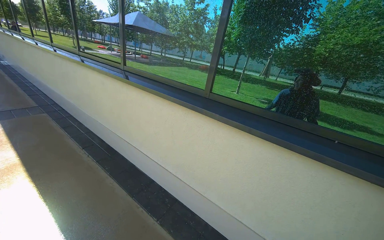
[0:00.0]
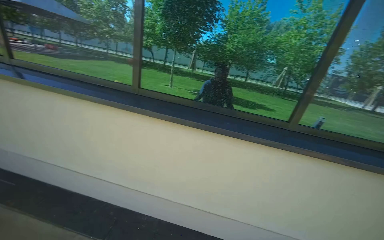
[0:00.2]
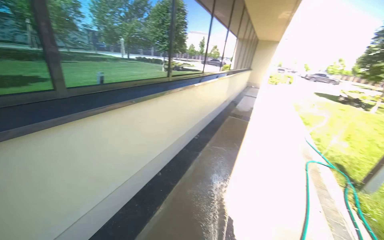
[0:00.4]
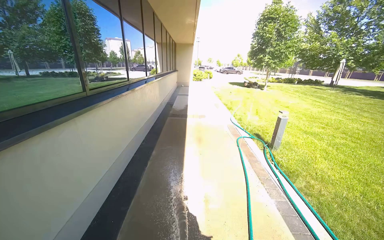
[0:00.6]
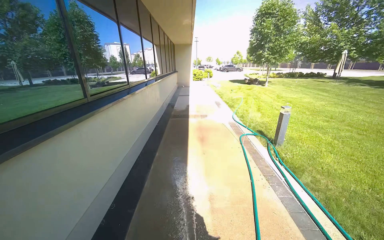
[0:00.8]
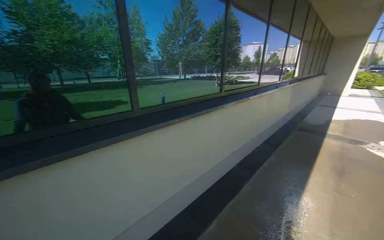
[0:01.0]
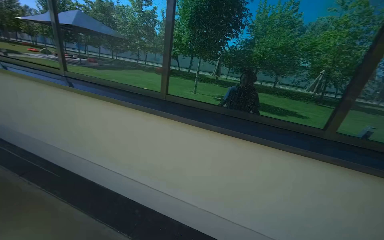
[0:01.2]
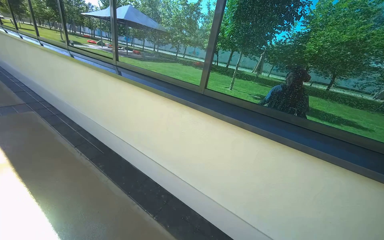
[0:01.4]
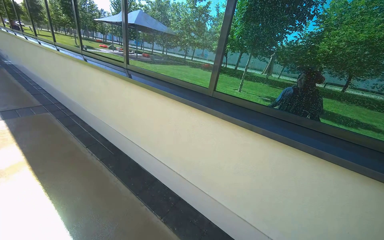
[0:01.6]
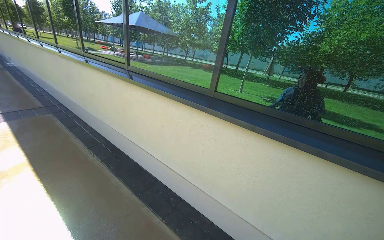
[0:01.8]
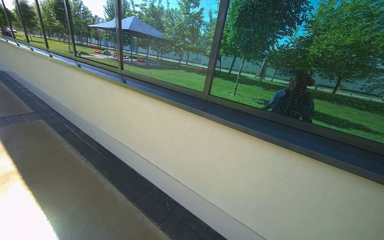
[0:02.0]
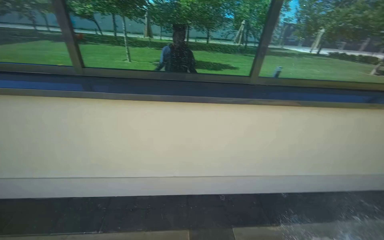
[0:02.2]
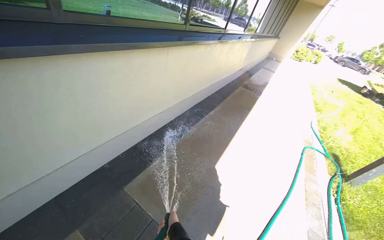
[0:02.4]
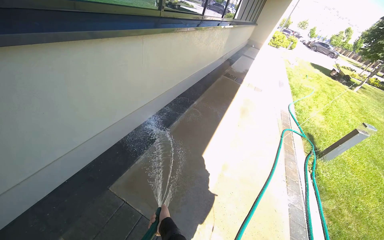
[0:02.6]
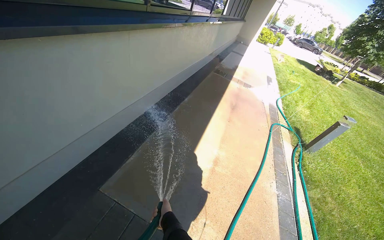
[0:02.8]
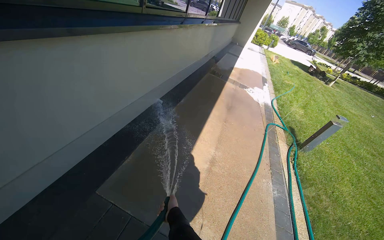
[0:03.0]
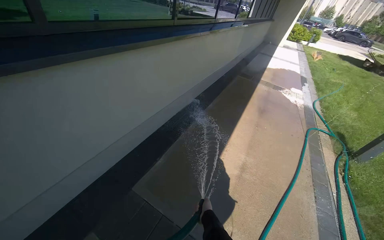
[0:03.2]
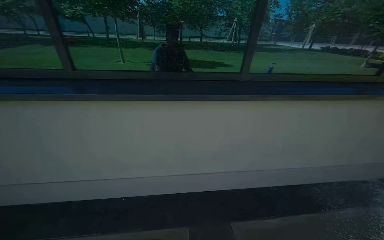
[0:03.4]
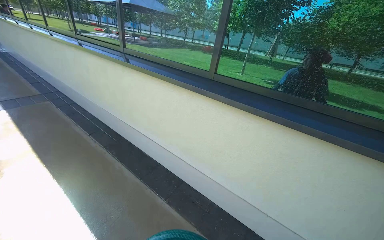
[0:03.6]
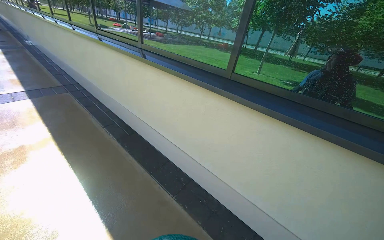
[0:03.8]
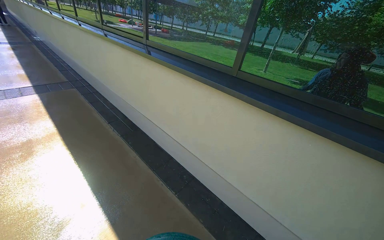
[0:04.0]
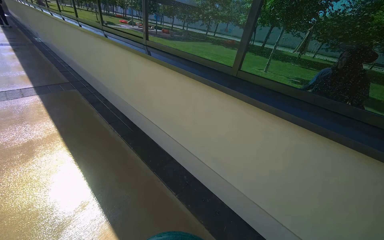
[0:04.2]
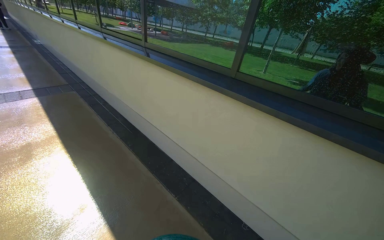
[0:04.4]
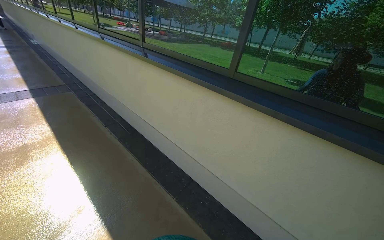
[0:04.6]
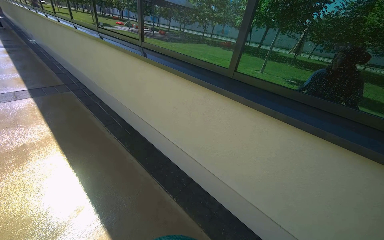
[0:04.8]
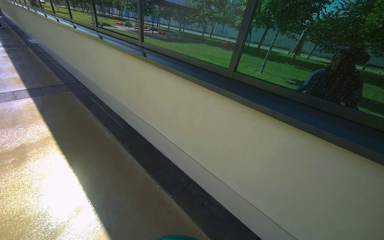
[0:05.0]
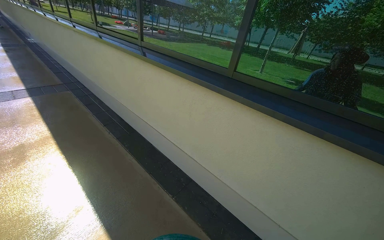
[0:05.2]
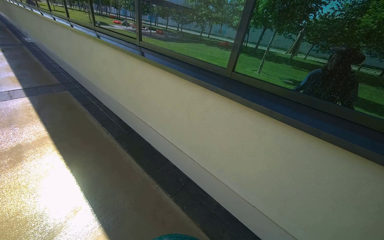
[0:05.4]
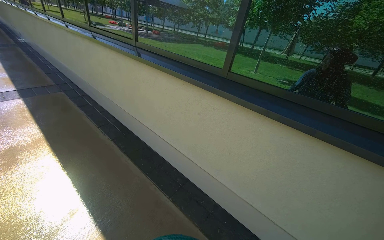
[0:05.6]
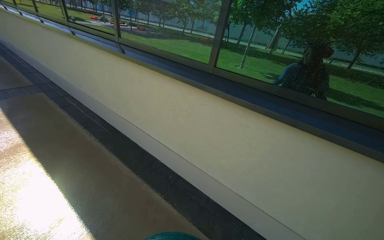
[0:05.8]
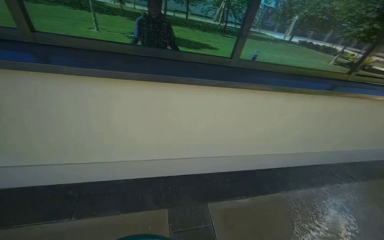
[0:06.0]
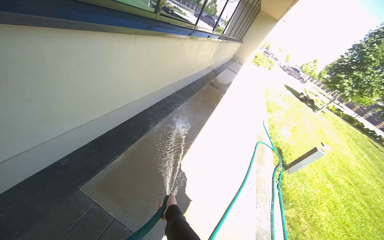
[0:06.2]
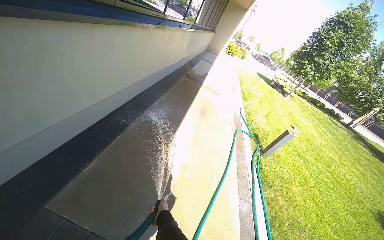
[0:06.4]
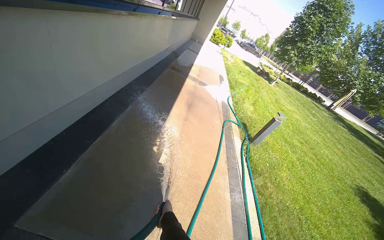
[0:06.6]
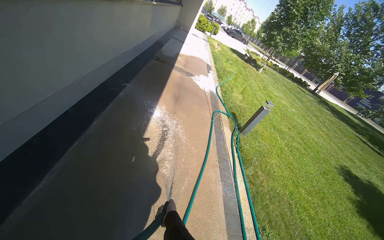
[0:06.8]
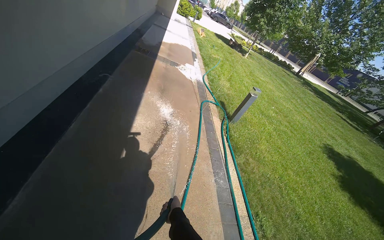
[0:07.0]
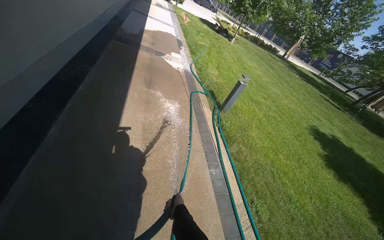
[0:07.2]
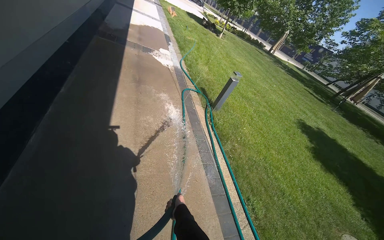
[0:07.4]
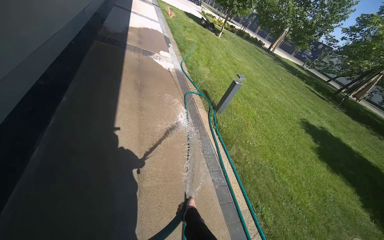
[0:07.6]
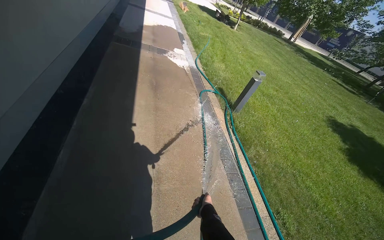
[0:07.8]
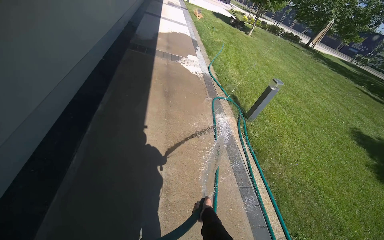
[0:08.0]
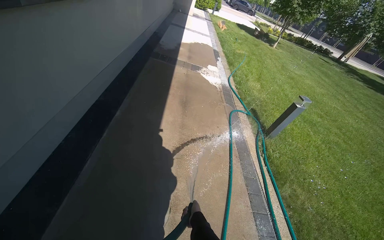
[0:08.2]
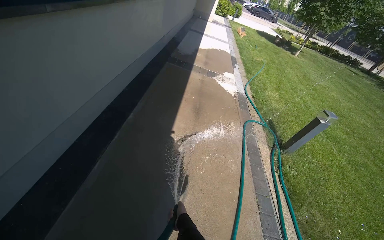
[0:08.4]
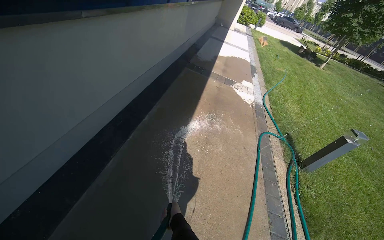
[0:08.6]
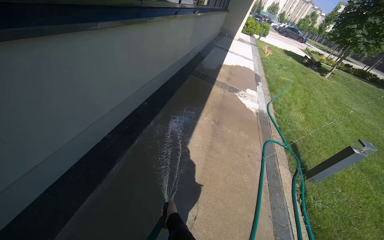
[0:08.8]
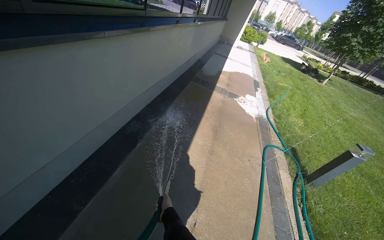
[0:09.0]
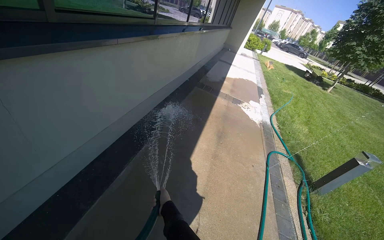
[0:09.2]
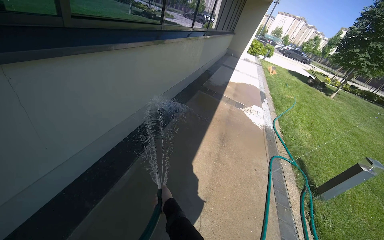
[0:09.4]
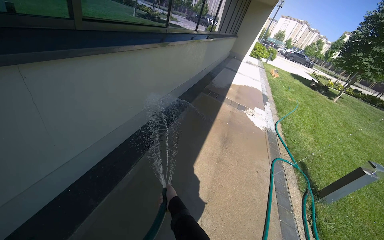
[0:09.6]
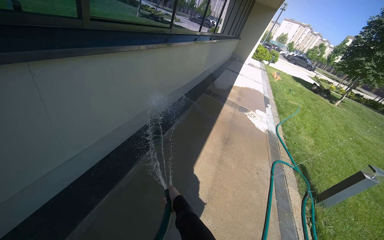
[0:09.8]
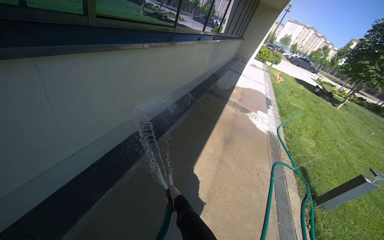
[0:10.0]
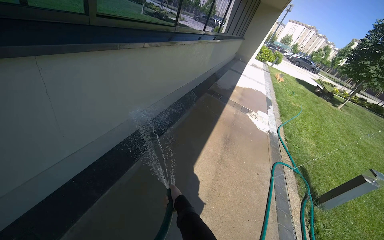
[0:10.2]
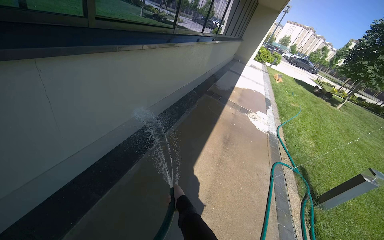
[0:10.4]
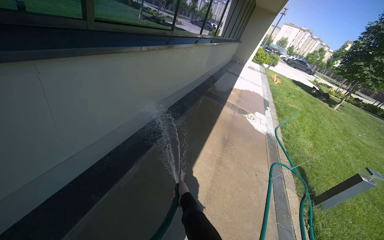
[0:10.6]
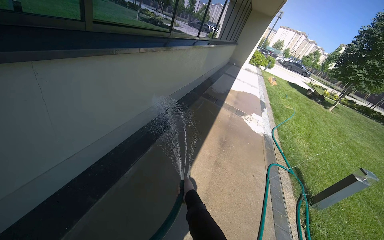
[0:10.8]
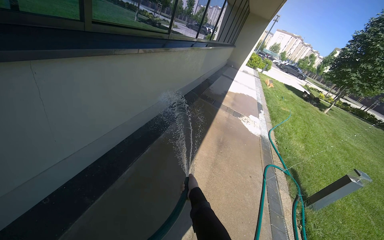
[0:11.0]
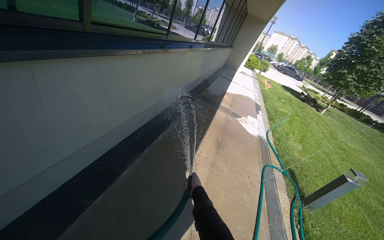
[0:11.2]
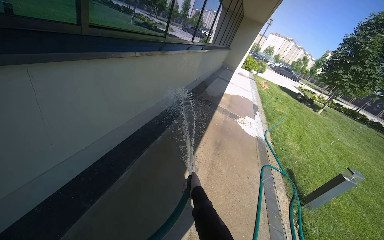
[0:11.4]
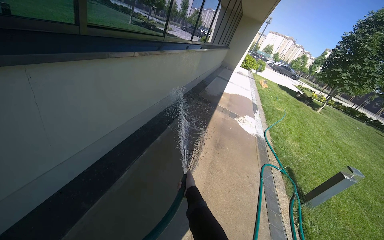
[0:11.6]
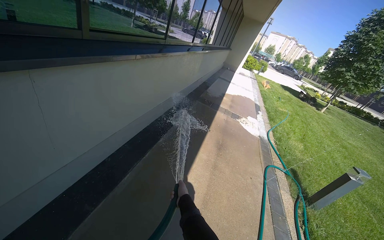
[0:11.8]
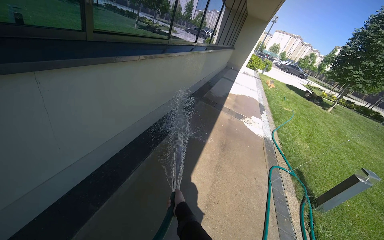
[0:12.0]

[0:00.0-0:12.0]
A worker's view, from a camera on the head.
Job: wiping surfaces.
The whole recording: Spraying water on sidewalk. The worker sprays water onto the sidewalk with a hose.
0:01.6 to 0:03.0: The wearer looks roughly 105 degrees further to the right. The camera pitches downward, by about 30 degrees.
0:03.0 to 0:04.4: The wearer's head swings roughly 110 degrees to the left. The view tips upward by some 15 degrees.
0:04.4 to 0:06.0: The head turns to the right by some 25 degrees.
0:06.0 to 0:07.6: The camera travels roughly 80 cm. The head turns to the right by roughly 65 degrees. The camera pitches downward, by approximately 25 degrees.
0:07.6 to 0:09.0: The wearer's head swings about 30 degrees to the left.

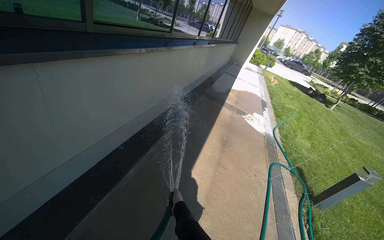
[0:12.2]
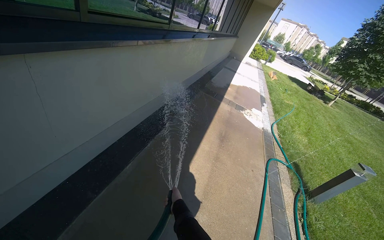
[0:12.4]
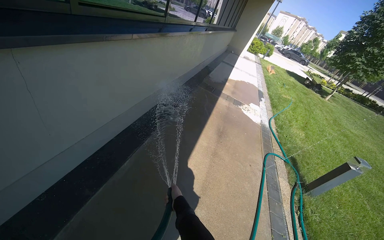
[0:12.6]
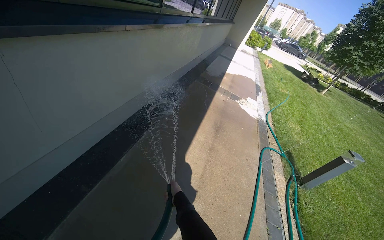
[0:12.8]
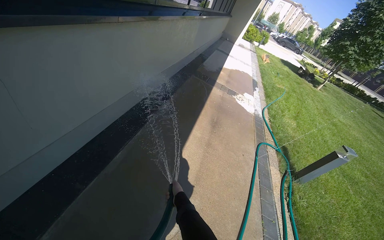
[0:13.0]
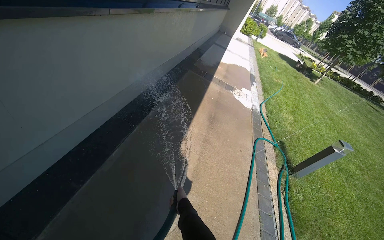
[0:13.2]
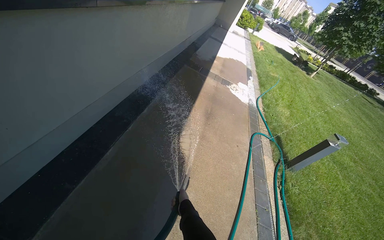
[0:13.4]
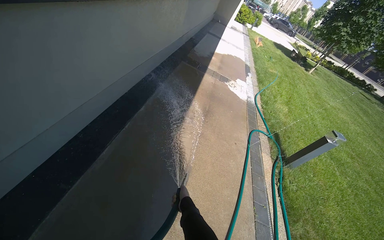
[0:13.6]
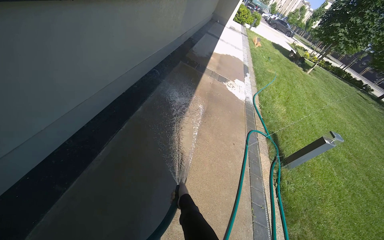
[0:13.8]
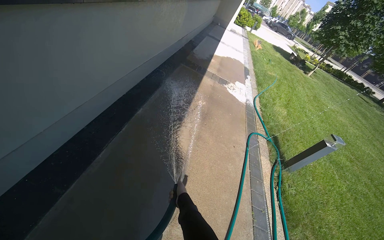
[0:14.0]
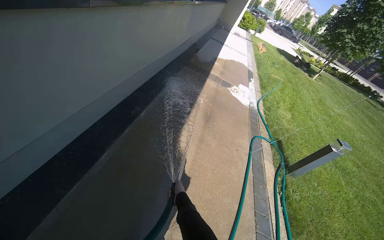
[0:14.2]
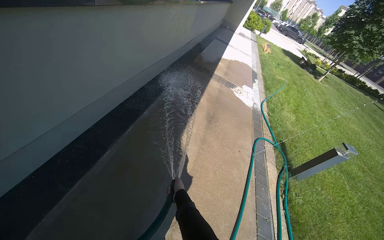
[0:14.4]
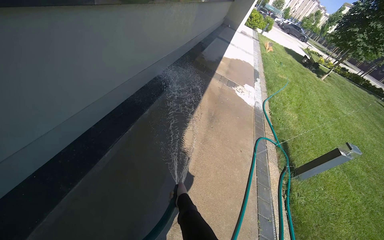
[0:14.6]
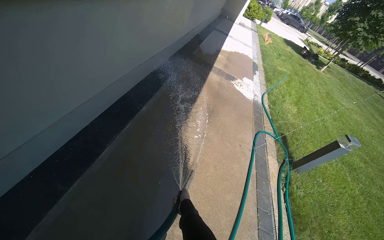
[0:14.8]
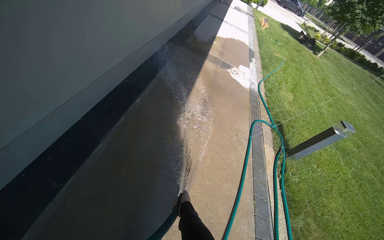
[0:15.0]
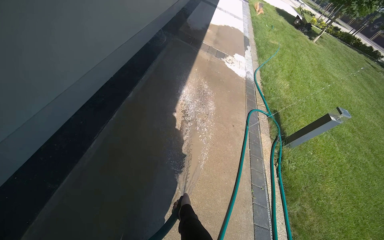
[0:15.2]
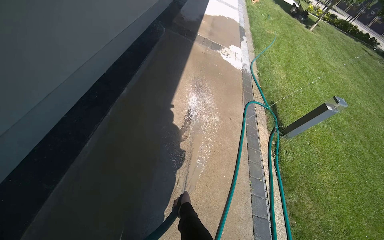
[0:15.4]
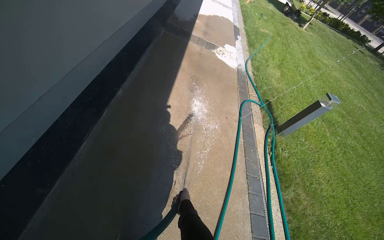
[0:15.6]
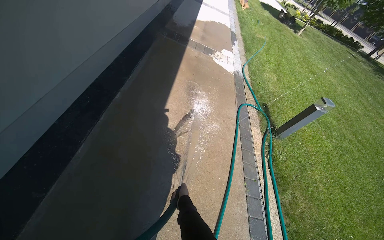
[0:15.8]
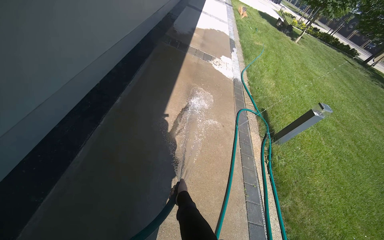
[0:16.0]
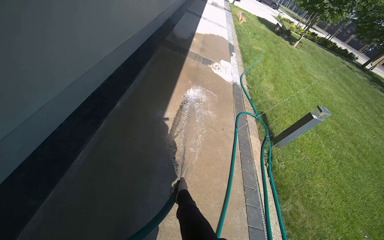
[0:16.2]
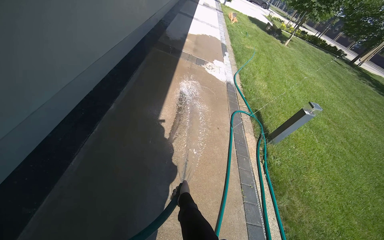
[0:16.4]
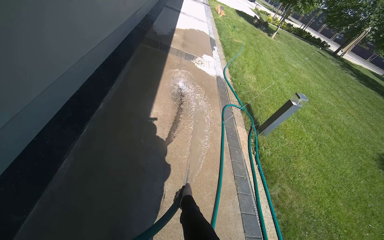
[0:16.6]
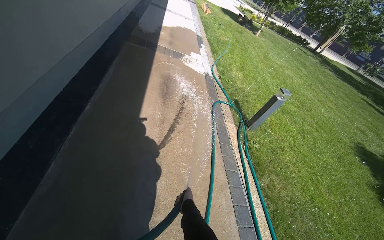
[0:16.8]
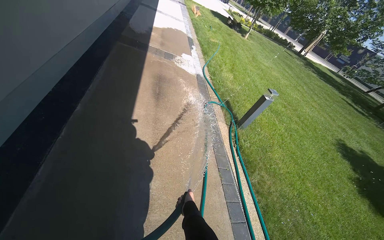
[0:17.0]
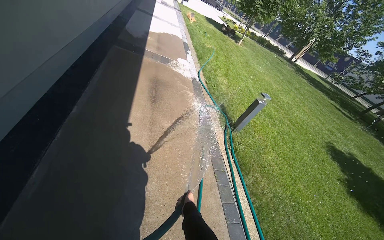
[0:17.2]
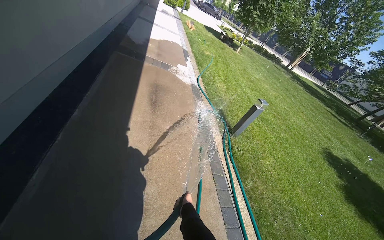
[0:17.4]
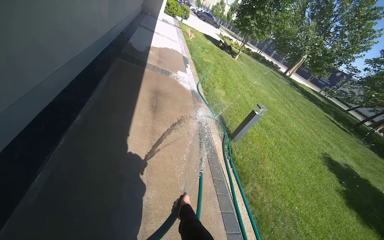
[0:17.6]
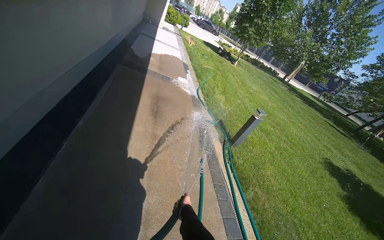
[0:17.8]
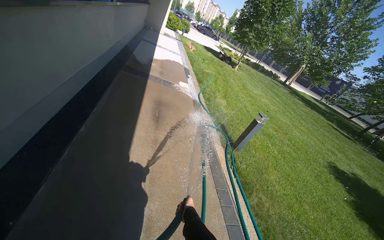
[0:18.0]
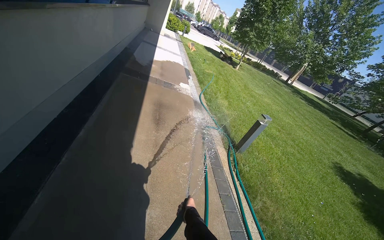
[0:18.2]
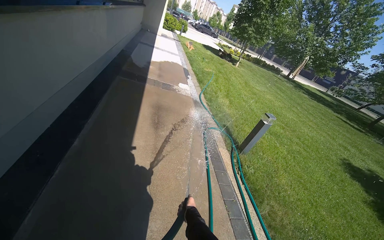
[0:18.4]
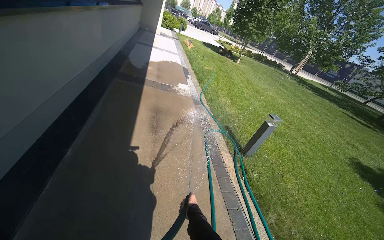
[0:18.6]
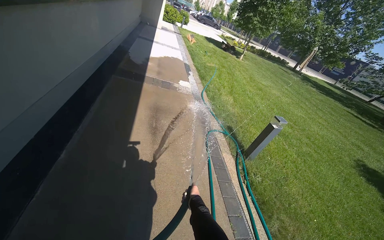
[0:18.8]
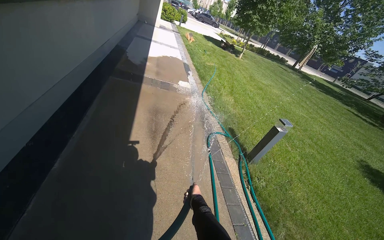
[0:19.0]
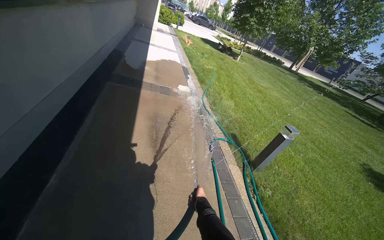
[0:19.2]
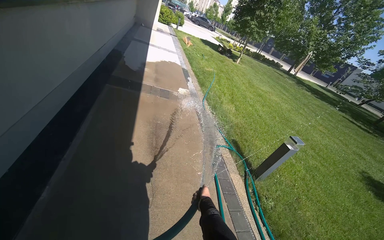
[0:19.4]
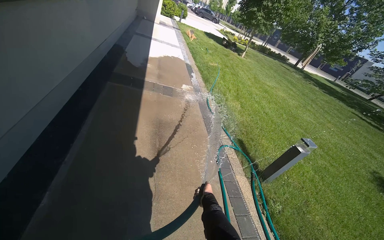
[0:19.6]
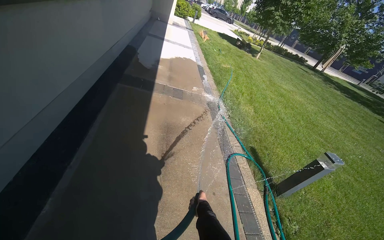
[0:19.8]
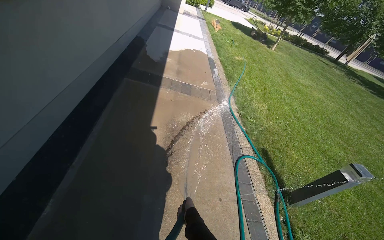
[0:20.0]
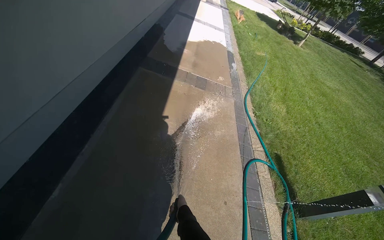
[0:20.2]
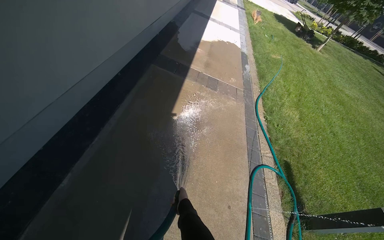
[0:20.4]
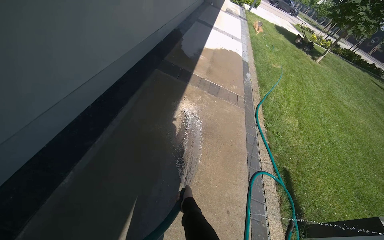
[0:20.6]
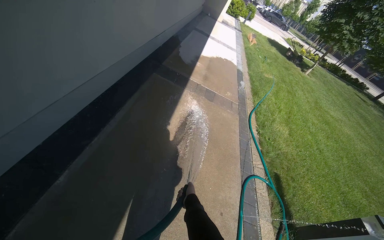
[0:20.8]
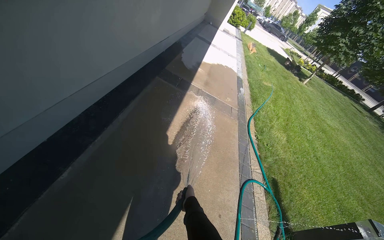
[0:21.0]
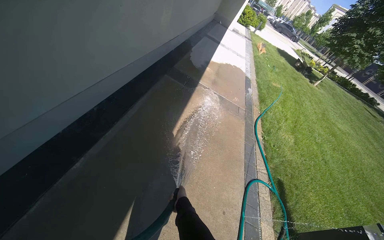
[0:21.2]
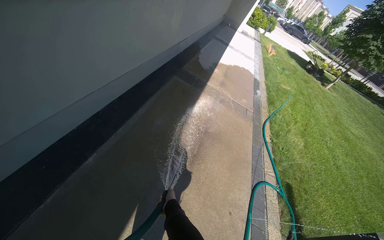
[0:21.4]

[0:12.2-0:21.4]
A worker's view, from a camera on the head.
Job: wiping surfaces.
The whole recording: Spraying water on sidewalk. The worker sprays water onto the sidewalk with a hose.
0:12.2 to 0:13.8: The view tilts approximately 15 degrees downward.
0:18.4 to 0:19.8: The head travels about 90 cm.
0:19.8 to 0:21.4: The wearer's head swings about 25 degrees to the left.
